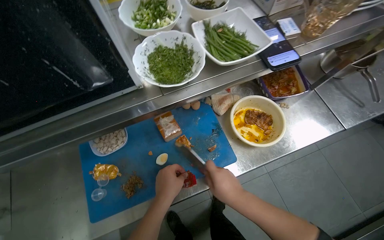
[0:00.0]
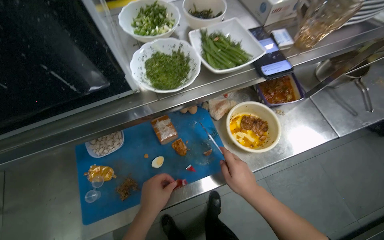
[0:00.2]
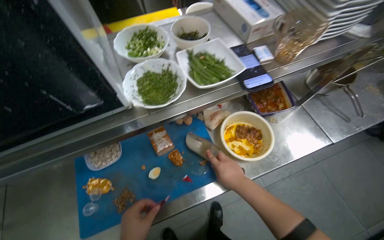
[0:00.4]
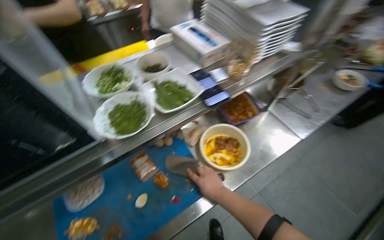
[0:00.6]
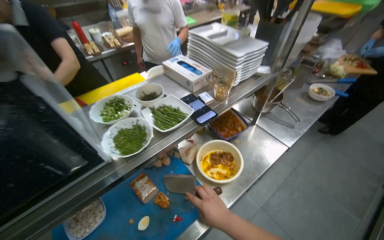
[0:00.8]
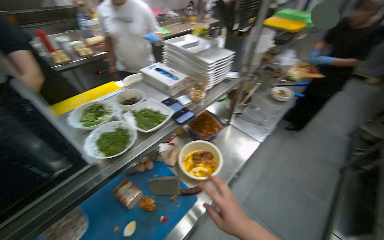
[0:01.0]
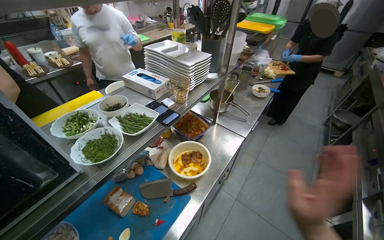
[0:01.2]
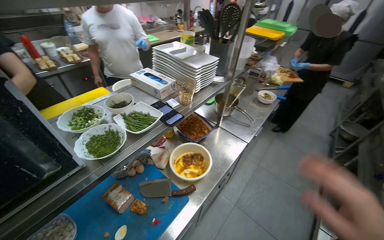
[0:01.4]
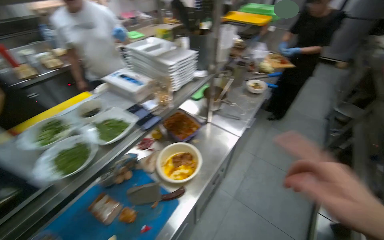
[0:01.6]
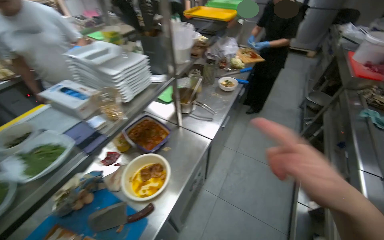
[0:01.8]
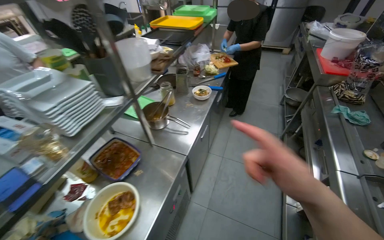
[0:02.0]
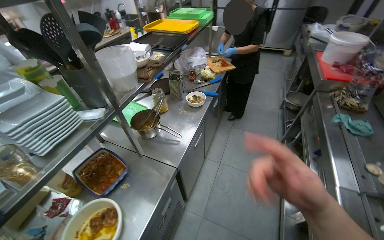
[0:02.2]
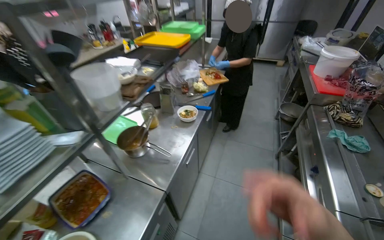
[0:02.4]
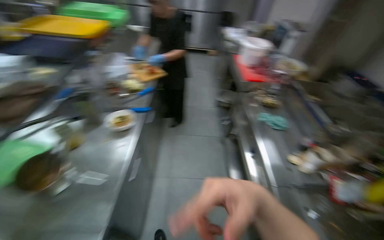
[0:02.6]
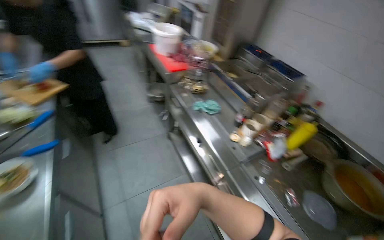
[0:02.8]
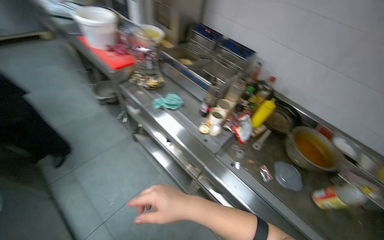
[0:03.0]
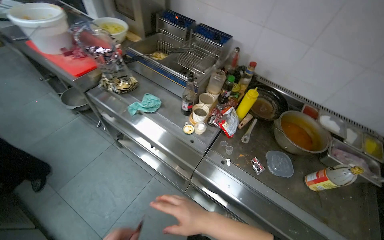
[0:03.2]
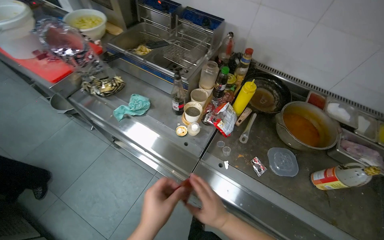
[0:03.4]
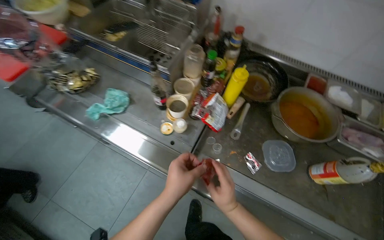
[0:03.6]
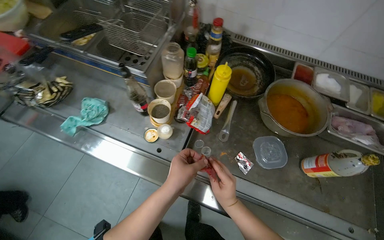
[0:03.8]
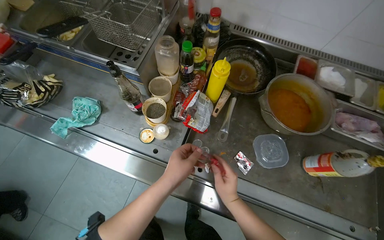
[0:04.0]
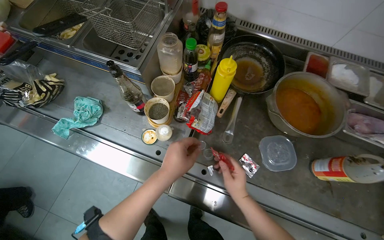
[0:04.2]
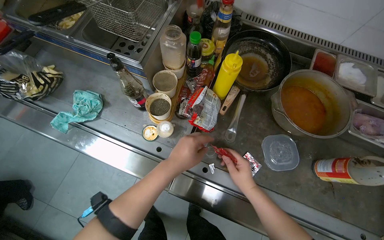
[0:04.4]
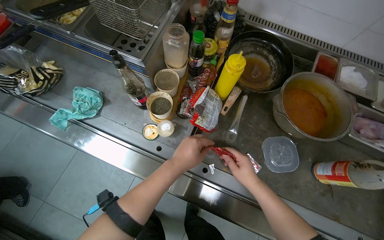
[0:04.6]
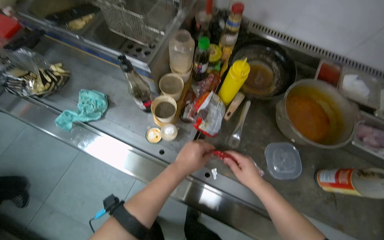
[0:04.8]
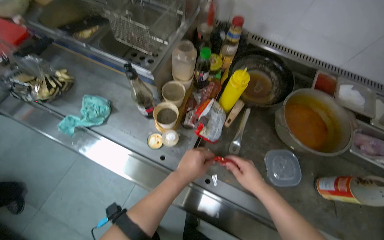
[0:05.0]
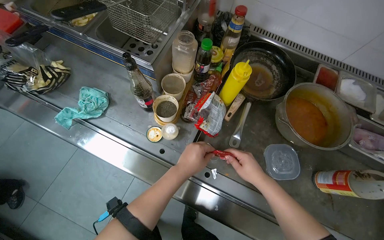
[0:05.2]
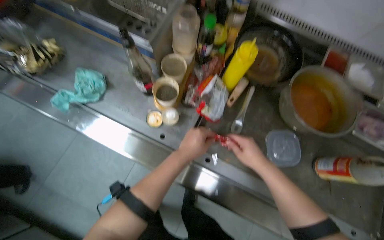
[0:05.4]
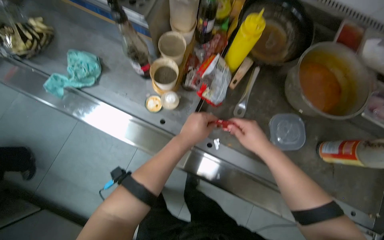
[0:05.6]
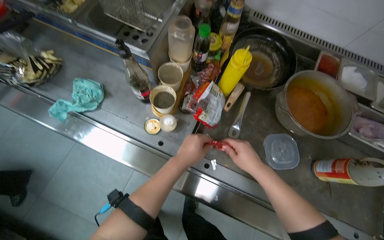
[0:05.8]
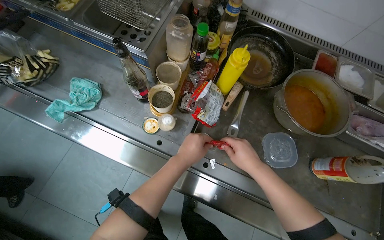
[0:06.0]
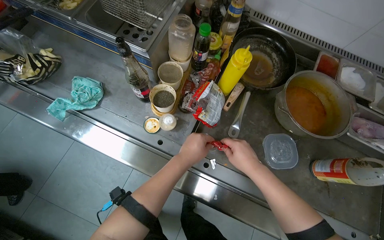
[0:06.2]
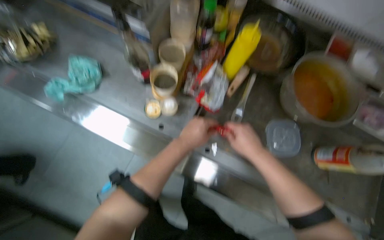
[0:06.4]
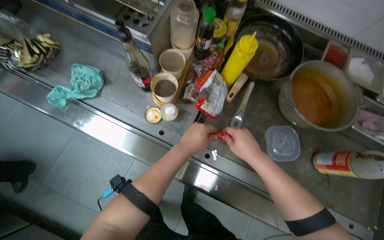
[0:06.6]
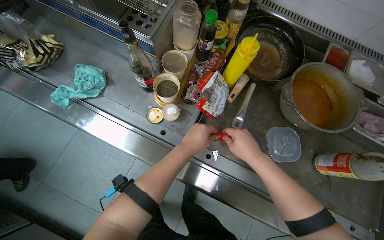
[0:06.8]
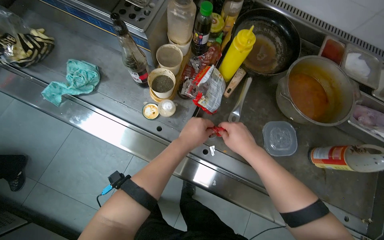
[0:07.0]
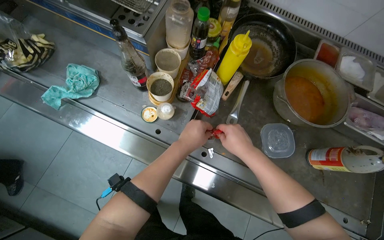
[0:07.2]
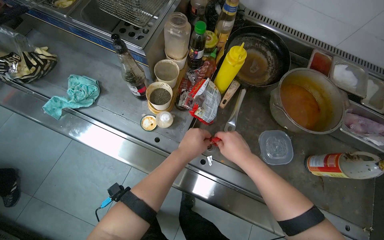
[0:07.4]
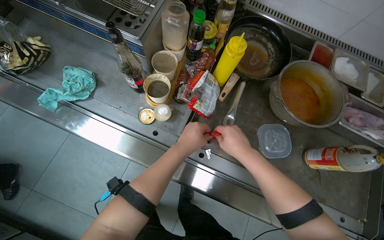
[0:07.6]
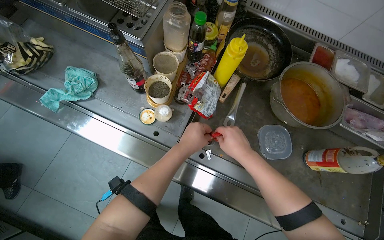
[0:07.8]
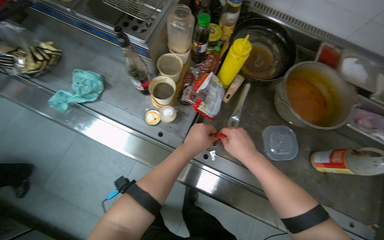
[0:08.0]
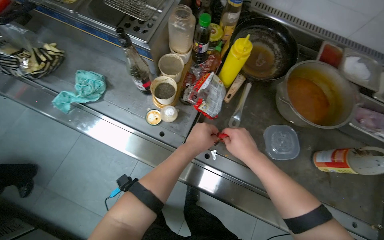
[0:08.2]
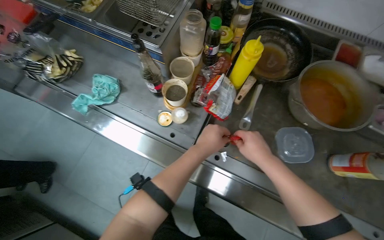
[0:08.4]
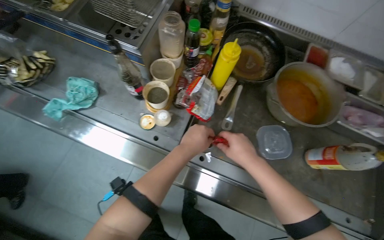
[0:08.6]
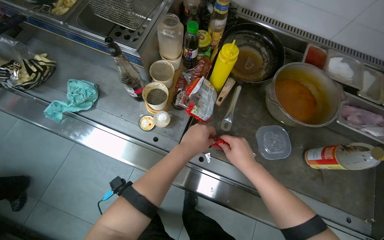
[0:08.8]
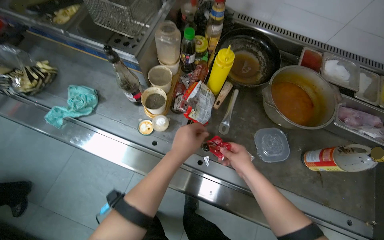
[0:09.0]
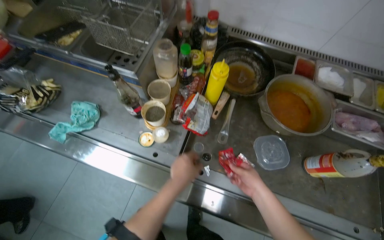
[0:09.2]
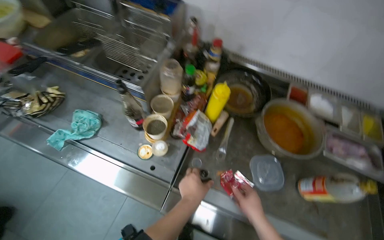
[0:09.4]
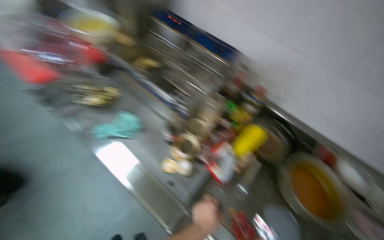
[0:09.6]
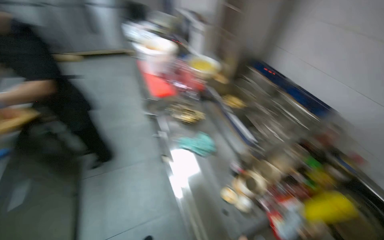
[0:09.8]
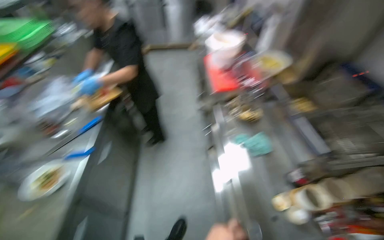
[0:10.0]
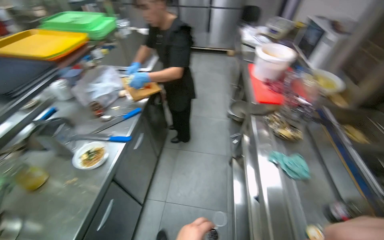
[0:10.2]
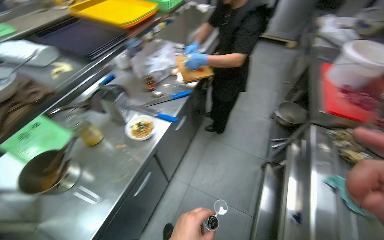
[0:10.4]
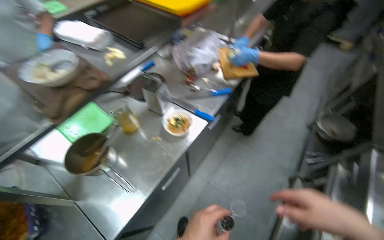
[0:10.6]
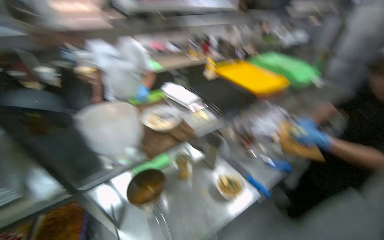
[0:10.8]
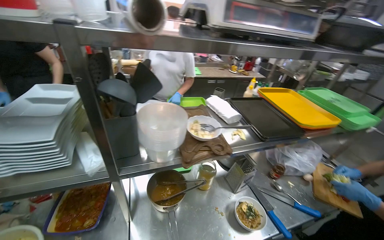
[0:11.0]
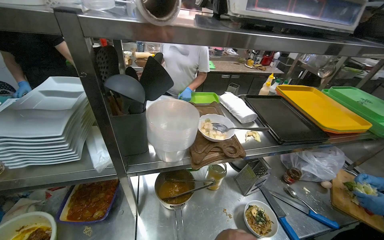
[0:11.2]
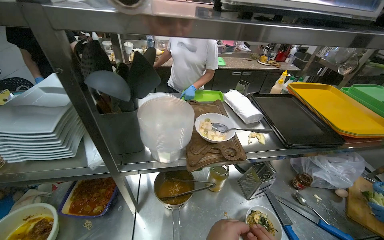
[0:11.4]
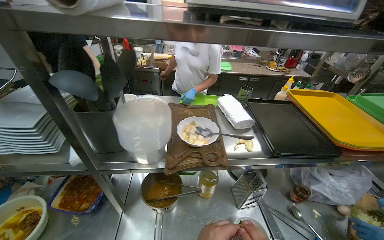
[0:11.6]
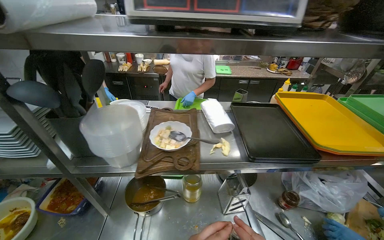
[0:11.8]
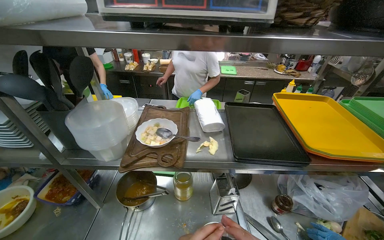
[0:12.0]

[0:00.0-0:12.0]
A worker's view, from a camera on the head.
Job: preparing food.
The whole recording: Preparing and adding ingredients to bowl. The worker chops ingredients and adds various small ingredients from containers to a bowl.
0:00.0 to 0:01.6: The head rotates about 30 degrees to the right. The view tilts approximately 25 degrees upward.
0:01.6 to 0:03.0: The wearer moves roughly 80 cm. The head rotates some 85 degrees to the right.
0:03.0 to 0:04.4: The head travels some 50 cm. The wearer looks about 25 degrees further downward.
0:04.4 to 0:07.6: The hands make small movements and keep their place.
0:07.6 to 0:09.0: The hands are busy where they are.
0:09.0 to 0:10.4: The camera is carried approximately 50 cm. The wearer's head swings approximately 85 degrees to the left. The view tilts some 25 degrees upward.
0:10.4 to 0:12.0: The wearer looks approximately 65 degrees further to the left. The view tips upward by approximately 15 degrees.

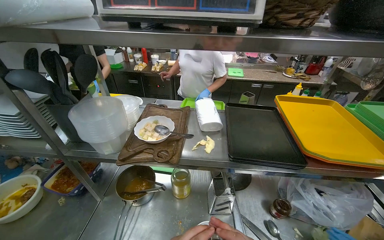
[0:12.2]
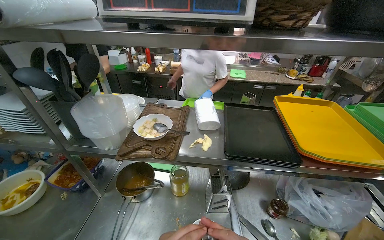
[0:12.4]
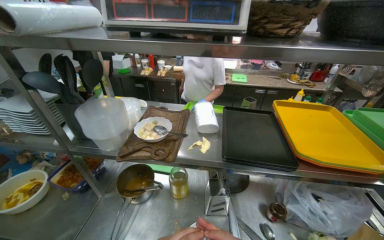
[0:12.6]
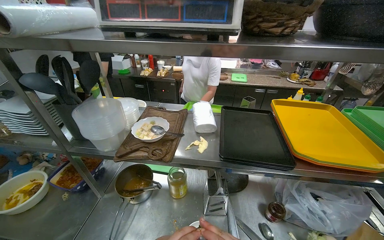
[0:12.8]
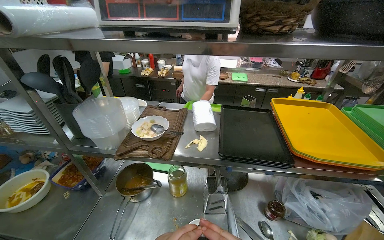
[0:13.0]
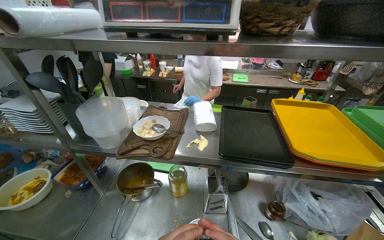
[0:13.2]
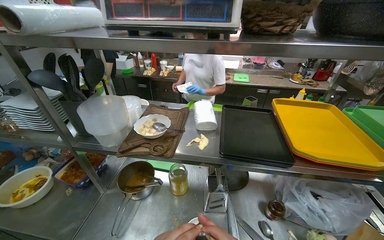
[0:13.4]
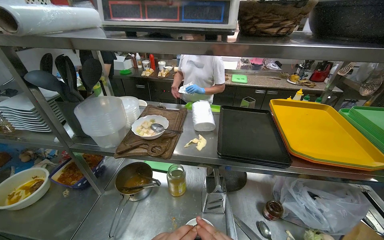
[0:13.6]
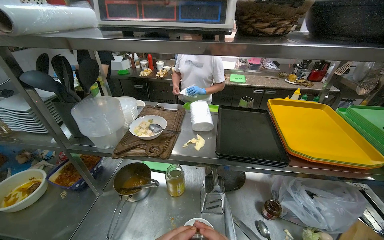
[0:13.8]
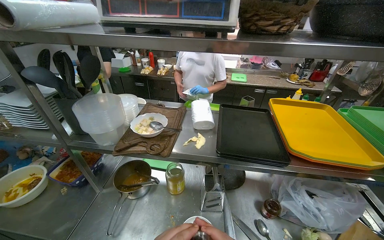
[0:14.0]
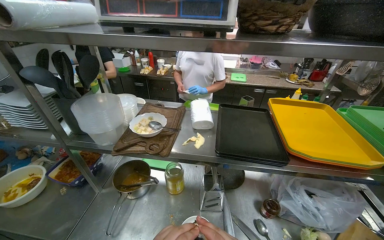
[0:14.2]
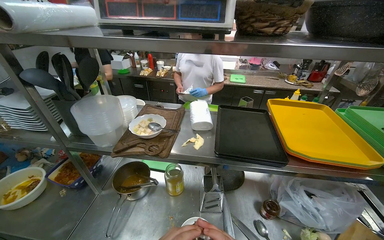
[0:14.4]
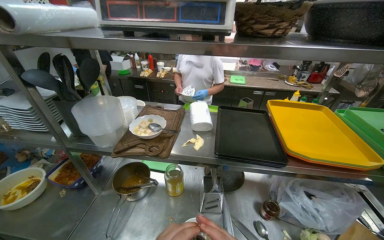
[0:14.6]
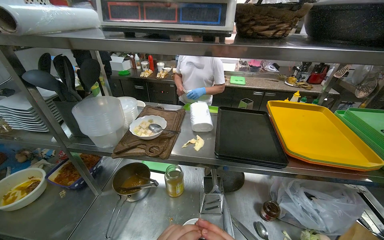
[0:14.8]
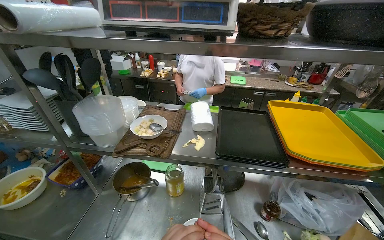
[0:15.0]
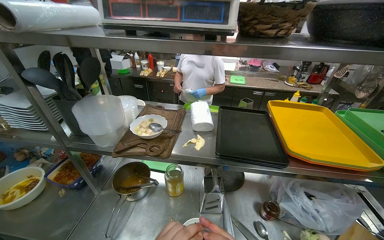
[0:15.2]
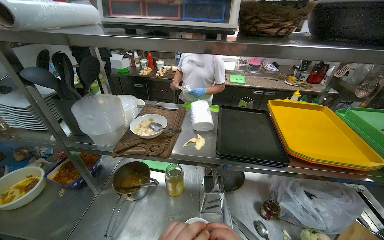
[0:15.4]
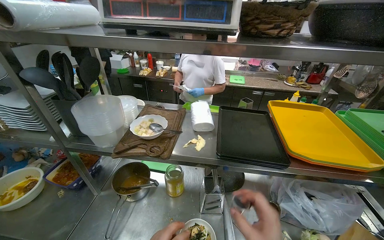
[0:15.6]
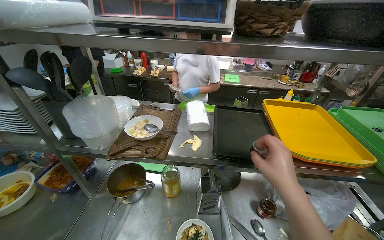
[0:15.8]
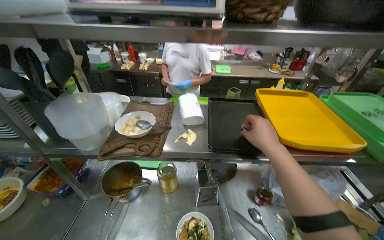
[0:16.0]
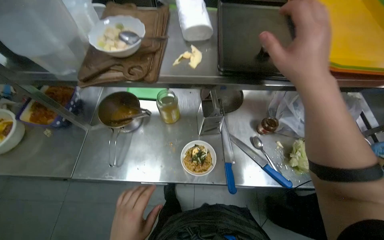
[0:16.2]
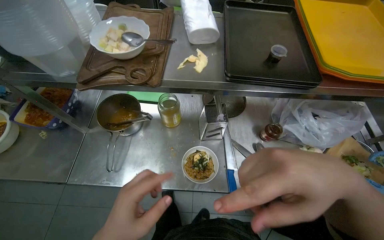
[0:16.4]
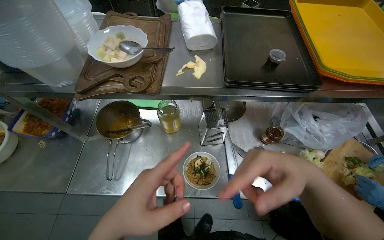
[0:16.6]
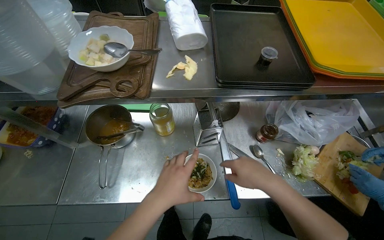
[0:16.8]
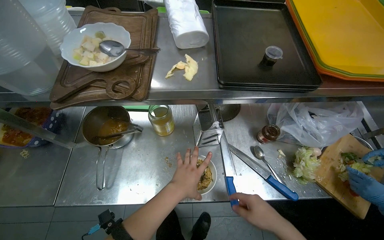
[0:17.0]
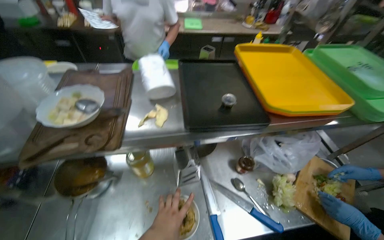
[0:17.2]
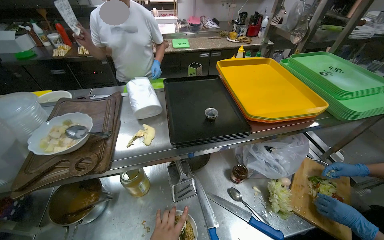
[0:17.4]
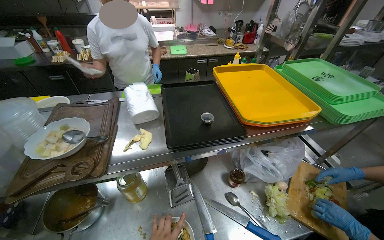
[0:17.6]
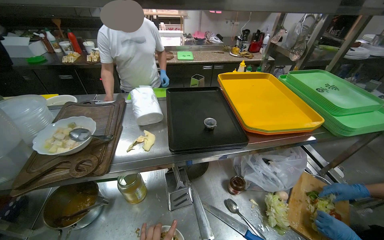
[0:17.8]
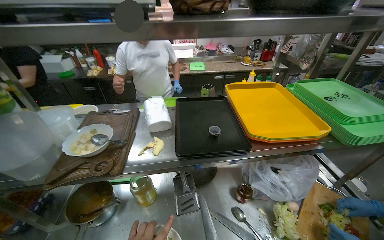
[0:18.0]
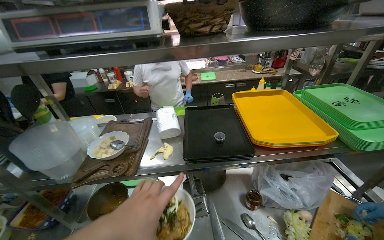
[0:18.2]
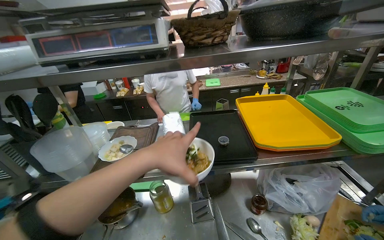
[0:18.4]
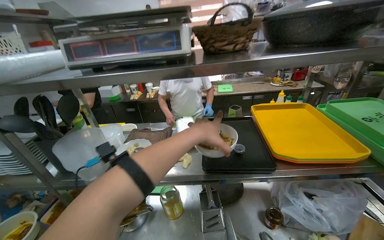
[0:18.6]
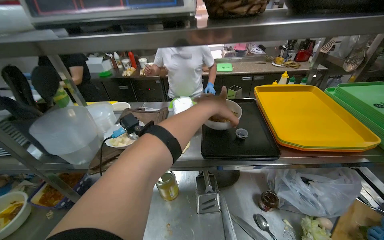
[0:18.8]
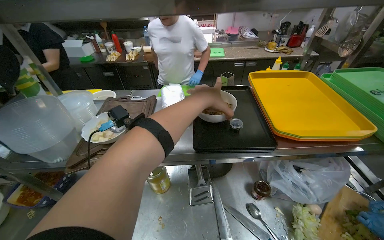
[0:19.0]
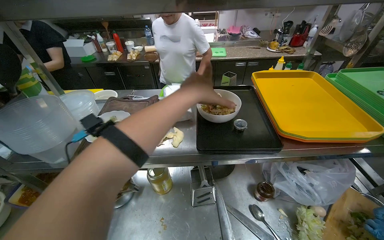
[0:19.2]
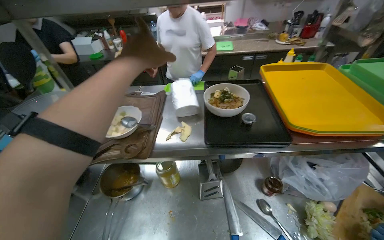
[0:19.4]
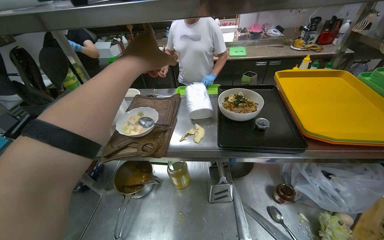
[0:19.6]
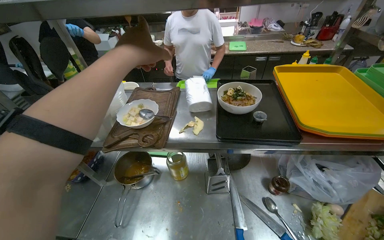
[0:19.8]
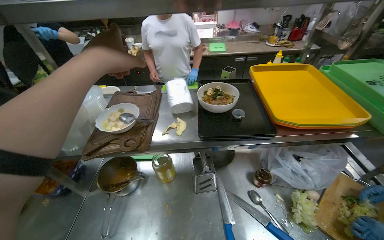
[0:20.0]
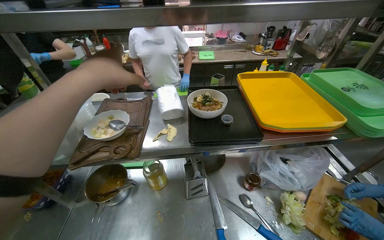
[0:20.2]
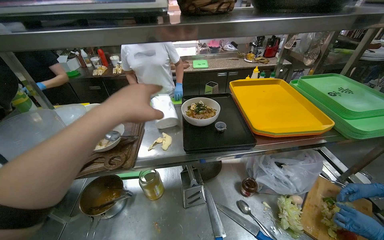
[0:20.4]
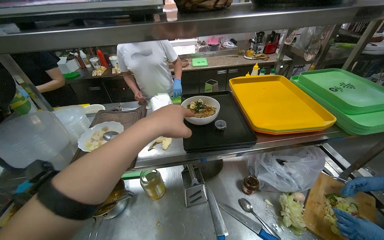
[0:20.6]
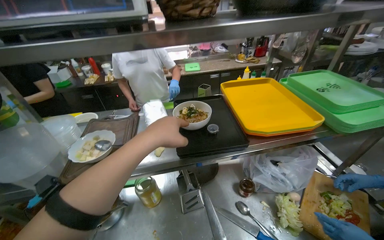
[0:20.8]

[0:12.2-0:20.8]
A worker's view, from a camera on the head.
Job: preparing food.
The whole recording: Preparing and adding ingredients to bowl. The worker chops ingredients and adds various small ingredients from containers to a bowl.
0:15.0 to 0:16.6: The view tilts approximately 25 degrees downward.
0:16.6 to 0:18.0: The view tips upward by some 20 degrees.
